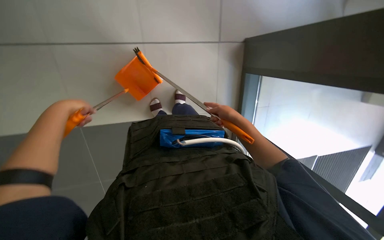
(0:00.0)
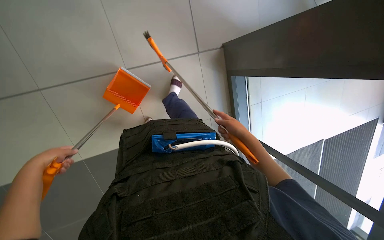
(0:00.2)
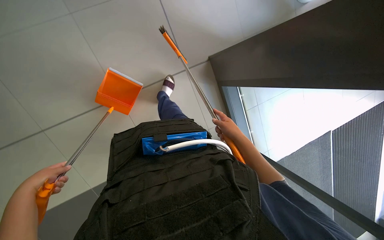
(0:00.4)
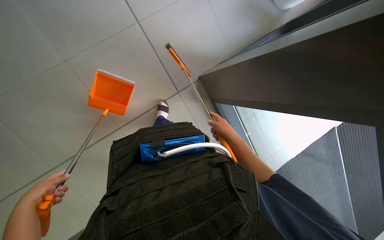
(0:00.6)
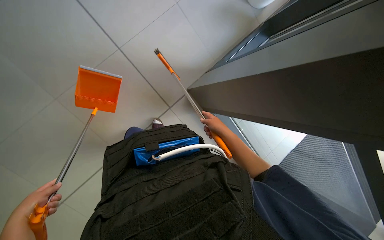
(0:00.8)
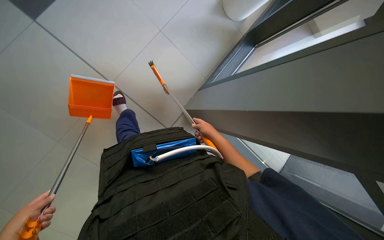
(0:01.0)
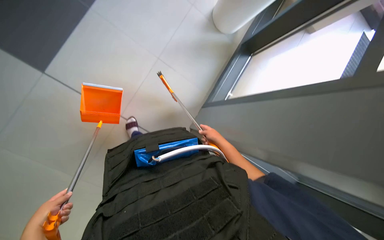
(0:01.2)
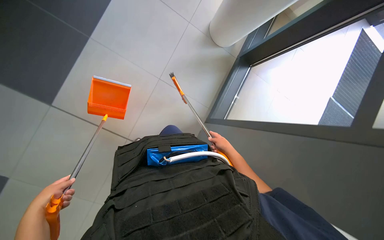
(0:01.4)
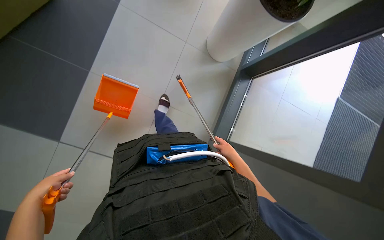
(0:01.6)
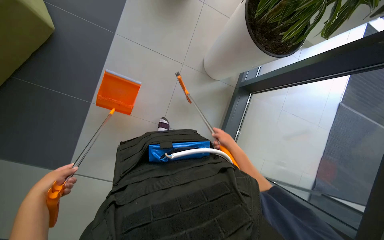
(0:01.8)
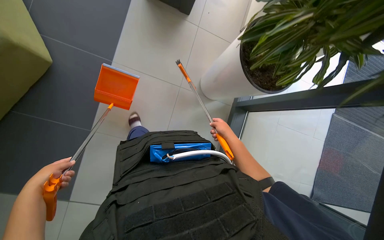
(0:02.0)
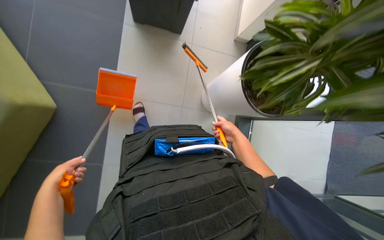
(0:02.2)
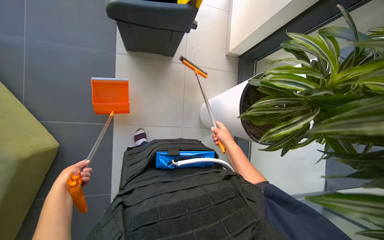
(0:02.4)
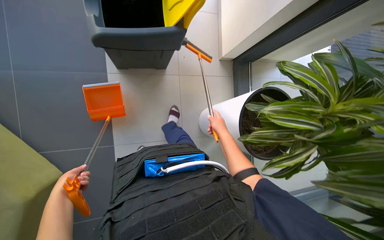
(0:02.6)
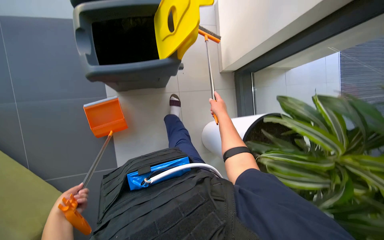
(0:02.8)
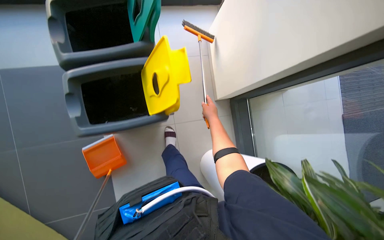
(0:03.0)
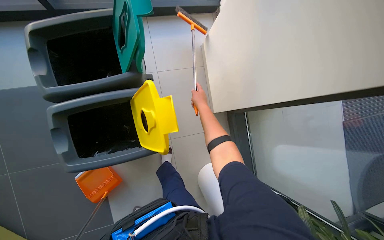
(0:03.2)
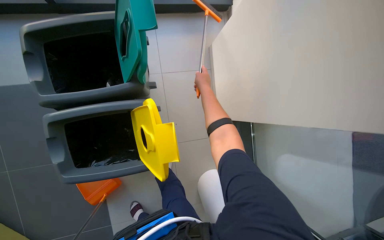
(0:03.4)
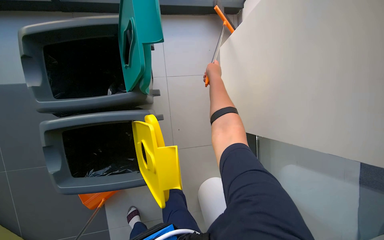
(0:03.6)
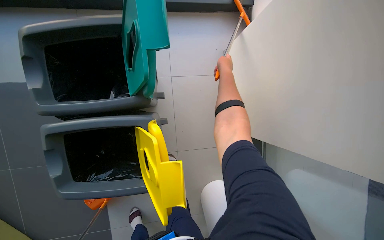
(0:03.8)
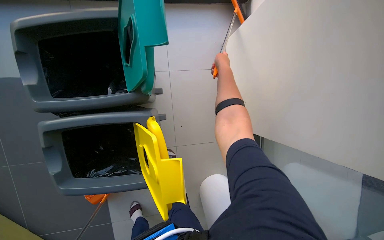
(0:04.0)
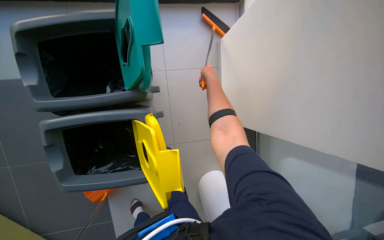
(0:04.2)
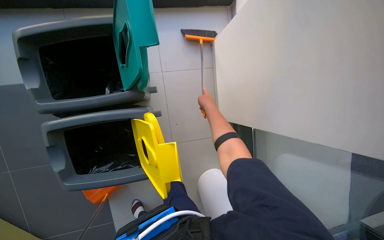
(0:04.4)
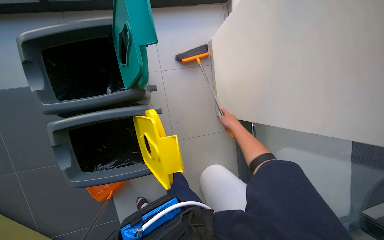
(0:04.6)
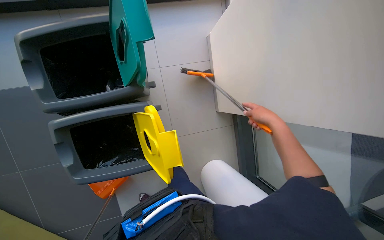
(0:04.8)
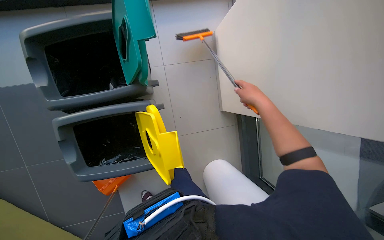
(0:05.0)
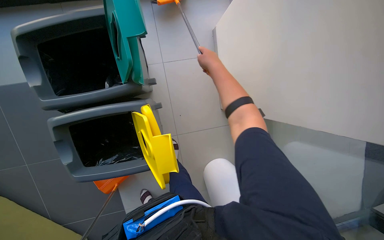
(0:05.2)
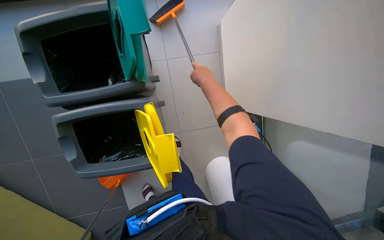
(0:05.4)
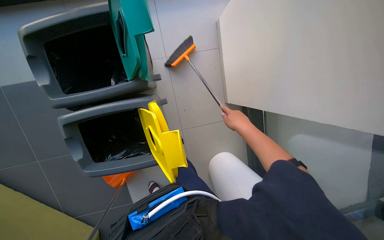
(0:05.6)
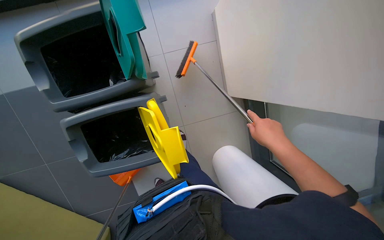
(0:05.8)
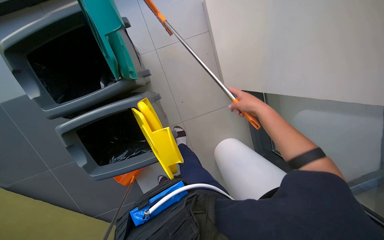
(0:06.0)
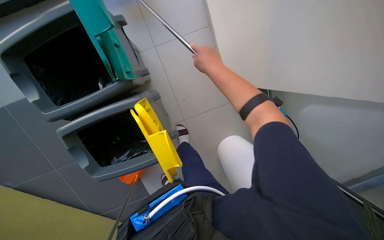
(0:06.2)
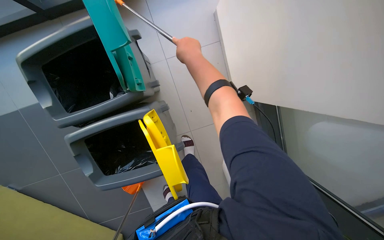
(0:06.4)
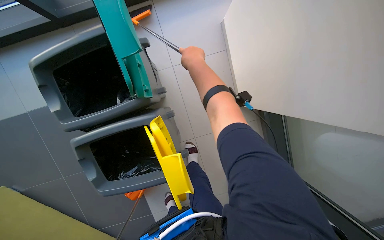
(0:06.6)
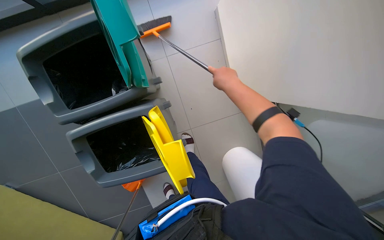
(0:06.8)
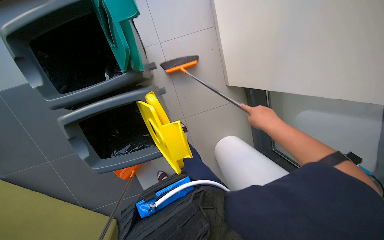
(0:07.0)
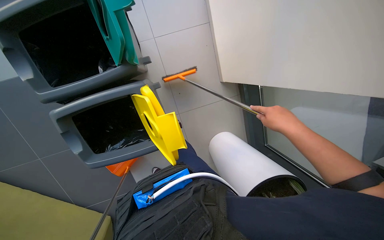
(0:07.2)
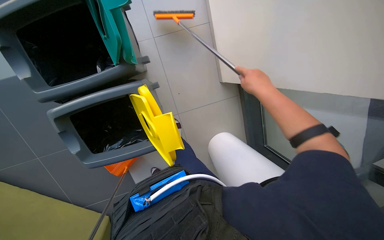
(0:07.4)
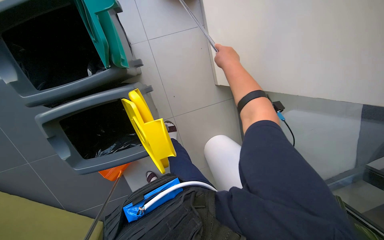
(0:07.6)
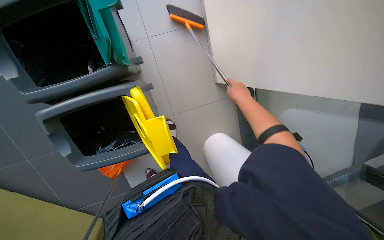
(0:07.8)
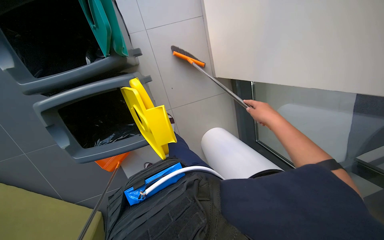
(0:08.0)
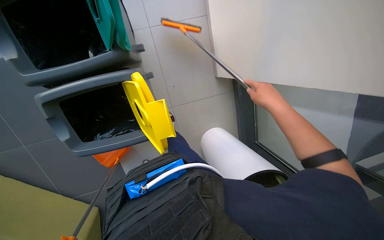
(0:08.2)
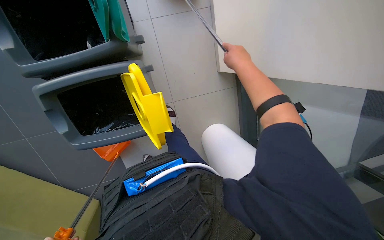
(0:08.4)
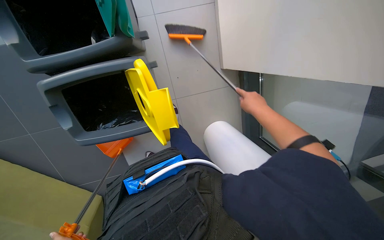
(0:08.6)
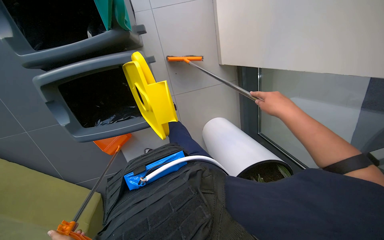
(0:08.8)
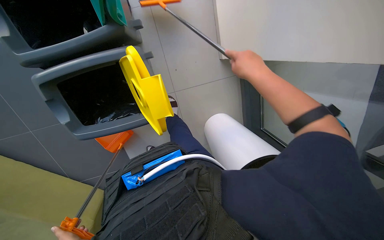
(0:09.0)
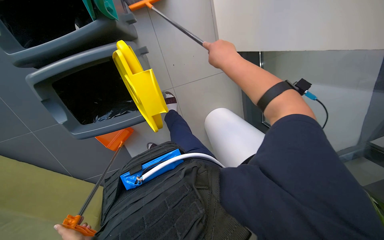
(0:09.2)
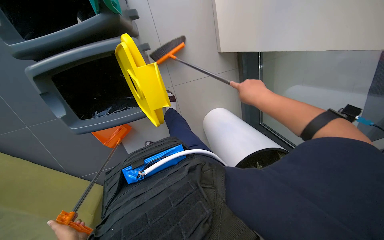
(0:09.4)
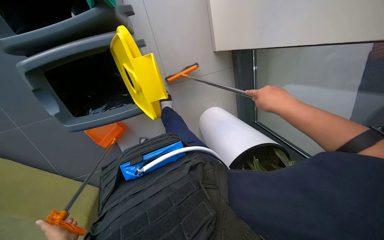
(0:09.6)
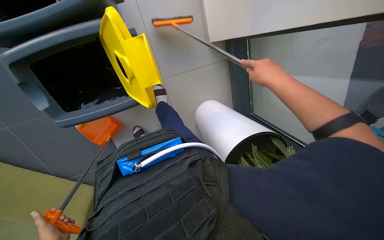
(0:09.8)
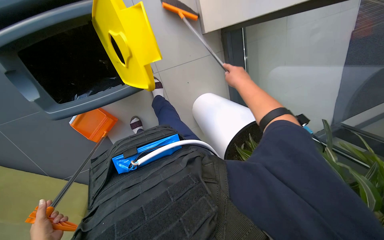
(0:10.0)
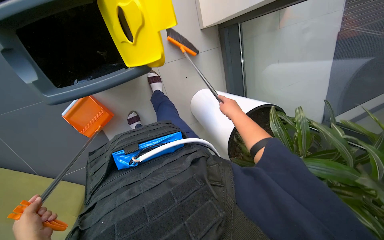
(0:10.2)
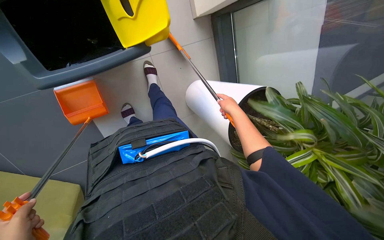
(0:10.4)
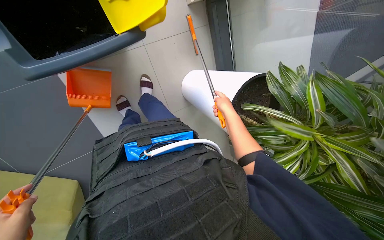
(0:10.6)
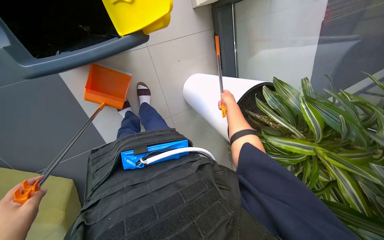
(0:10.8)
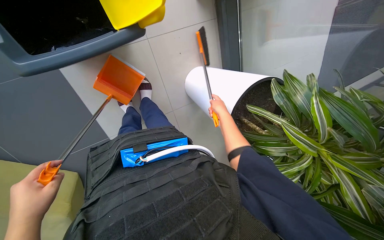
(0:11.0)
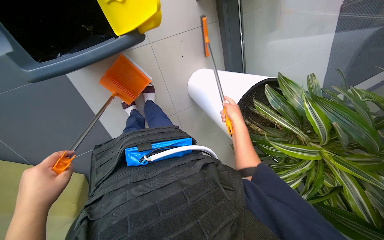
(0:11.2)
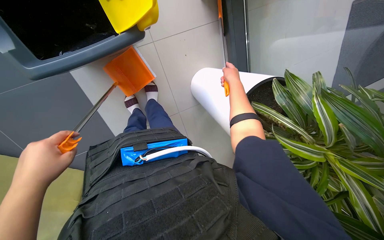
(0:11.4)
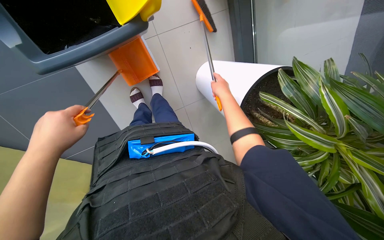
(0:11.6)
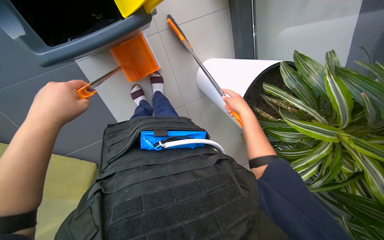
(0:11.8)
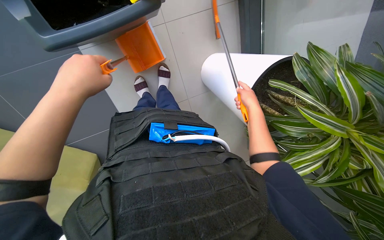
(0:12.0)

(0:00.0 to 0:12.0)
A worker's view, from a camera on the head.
Job: sweeping floor.
The whole recording: Sweeping floor with broom and dustpan. The worker sweeps the floor with a broom and collects debris with a dustpan.
0:00.0 - 0:01.6: The left hand moves down the picture and farther from the camera, about 15 cm, while the right hand moves down the picture, about 10 cm.
0:01.6 - 0:03.0: The right hand heads up the picture, covering roughly 25 cm.
0:04.4 - 0:06.0: The right hand swings left and right, about 20 cm each way, with 2 reversals.
0:06.0 - 0:07.6: The right hand moves left and right over some 25 cm, changing direction 2 times.
0:07.6 - 0:09.0: The right hand moves up and down the picture over some 15 cm, changing direction 2 times.
0:09.0 - 0:10.4: The right hand heads farther from the camera and down the picture, covering some 30 cm.
0:10.4 - 0:12.0: The right hand reaches about 5 cm up the picture, then returns.

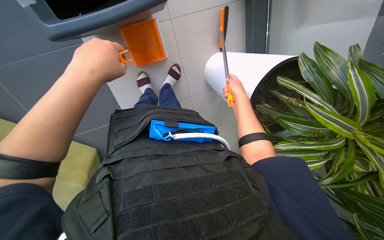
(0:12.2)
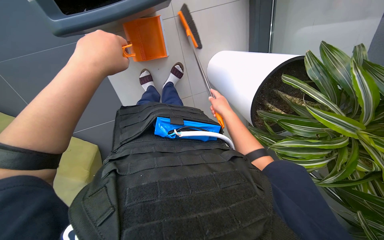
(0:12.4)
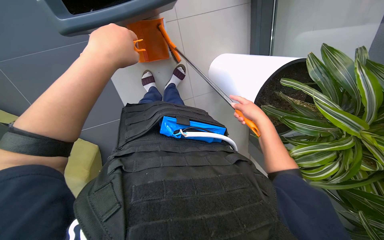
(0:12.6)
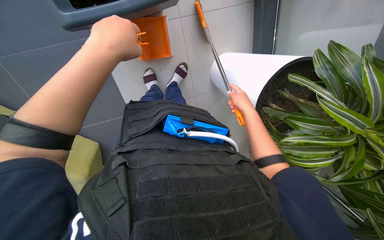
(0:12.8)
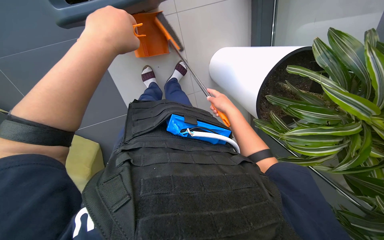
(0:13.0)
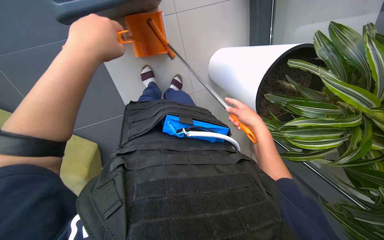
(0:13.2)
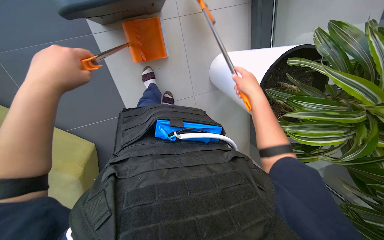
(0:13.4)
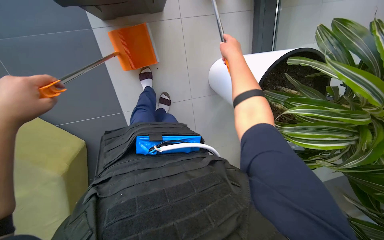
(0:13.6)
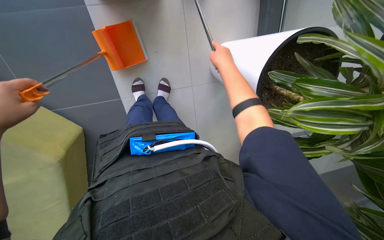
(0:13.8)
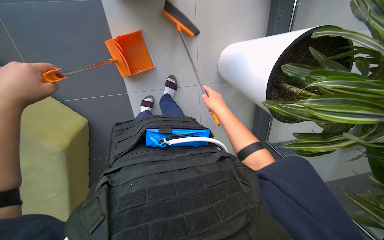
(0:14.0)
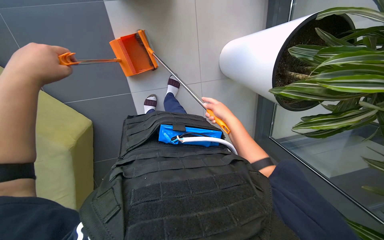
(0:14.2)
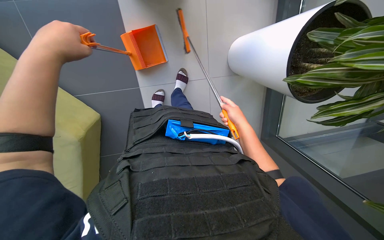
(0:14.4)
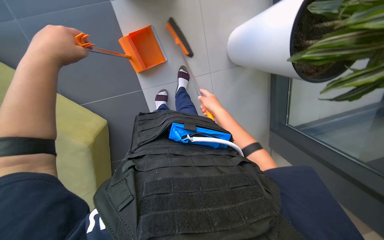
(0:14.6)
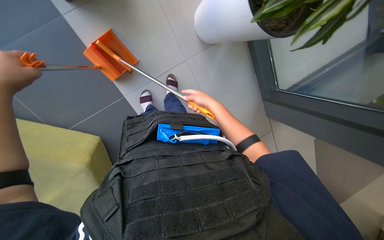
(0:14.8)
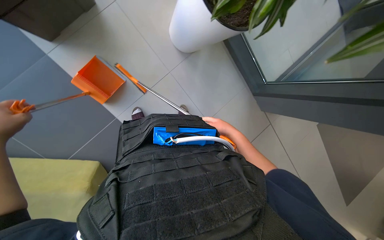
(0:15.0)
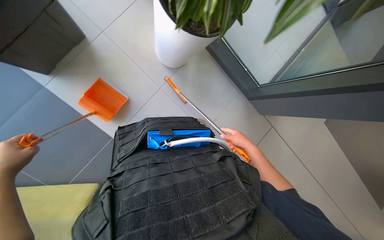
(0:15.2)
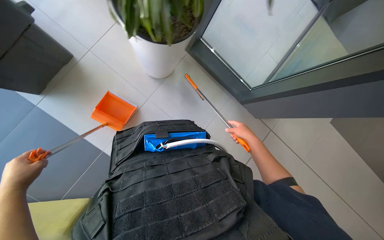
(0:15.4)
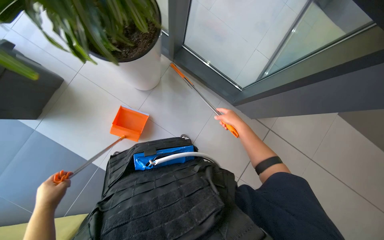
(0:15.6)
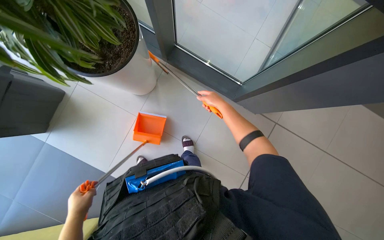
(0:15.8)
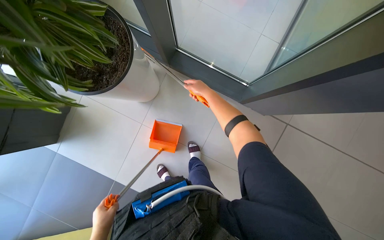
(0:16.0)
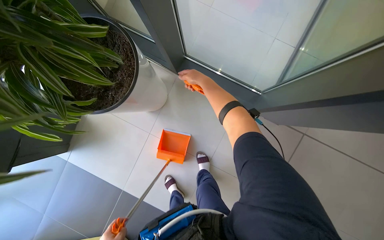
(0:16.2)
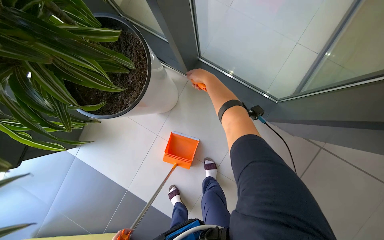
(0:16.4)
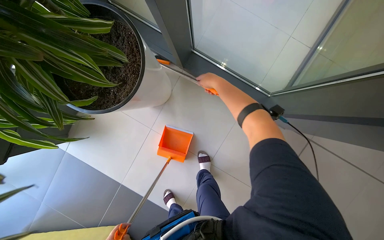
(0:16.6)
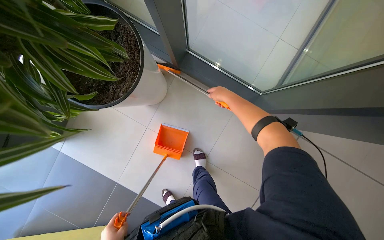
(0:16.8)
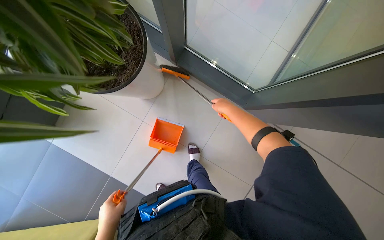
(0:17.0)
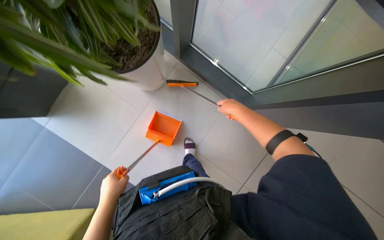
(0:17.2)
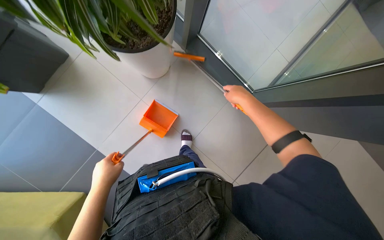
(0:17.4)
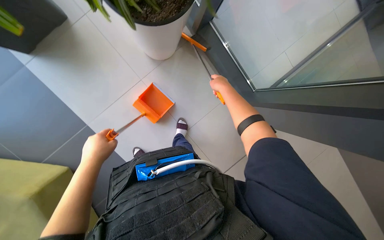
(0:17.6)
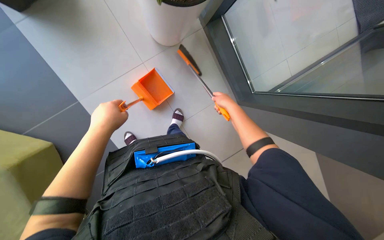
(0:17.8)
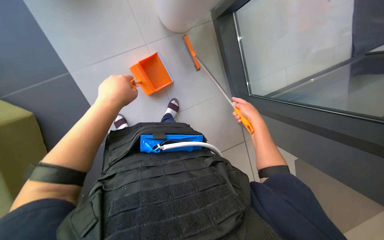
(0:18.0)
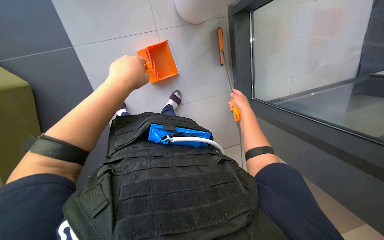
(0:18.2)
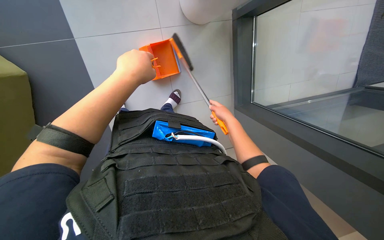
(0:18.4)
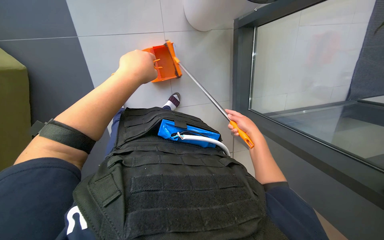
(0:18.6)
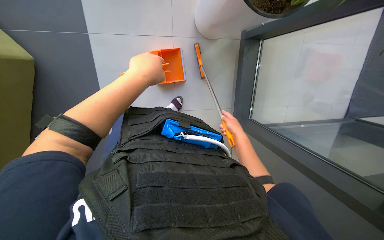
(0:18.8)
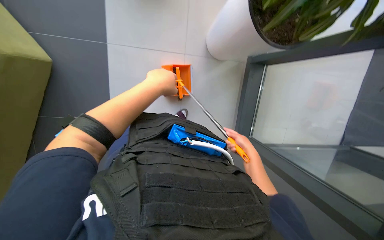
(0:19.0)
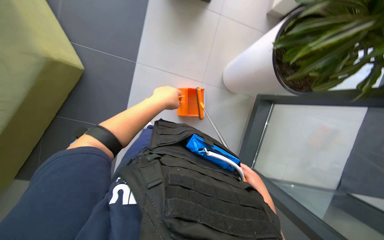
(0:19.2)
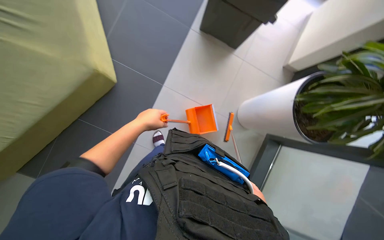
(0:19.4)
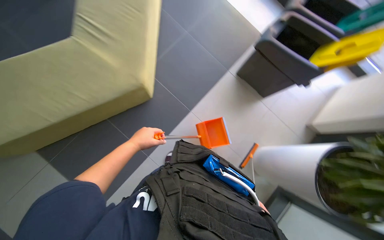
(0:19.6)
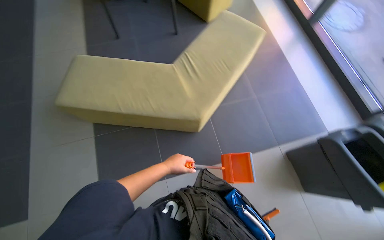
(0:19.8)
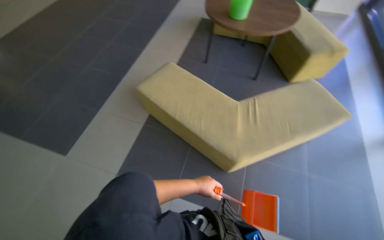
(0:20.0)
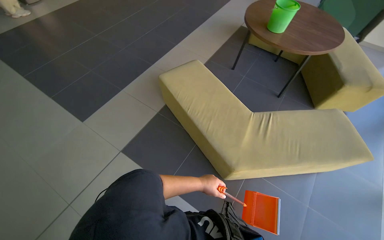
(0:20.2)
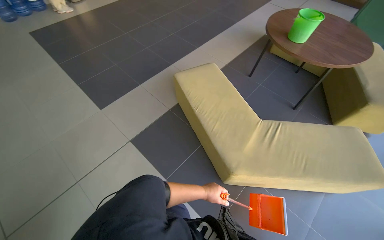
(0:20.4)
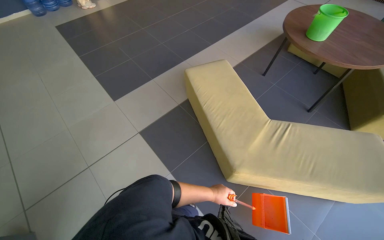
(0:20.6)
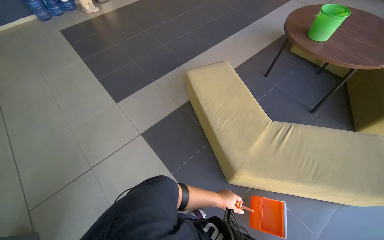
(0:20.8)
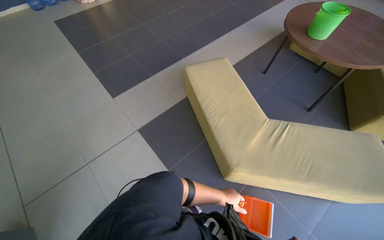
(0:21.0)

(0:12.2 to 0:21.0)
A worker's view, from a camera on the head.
Job: sweeping floor.
The whole recording: Sweeping floor with broom and dustpan. The worker sweeps the floor with a broom and collects debris with a dustpan.
0:13.6 - 0:15.2: The scene rotates counterclockwise by roughly 40 degrees.
0:15.2 - 0:16.6: The view swings about 20 degrees to the left. The right hand heads up the picture and to the left, covering some 35 cm.
0:16.6 - 0:18.0: The view pans to the right by about 20 degrees. The scene rotates clockwise by approximately 35 degrees.
0:18.0 - 0:19.6: The view tilts approximately 30 degrees upward. The scene turns roughly 55 degrees clockwise in the picture.
0:19.6 - 0:21.0: The head rotates about 100 degrees to the left. The view tips upward by approximately 25 degrees.
